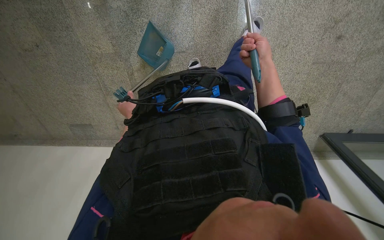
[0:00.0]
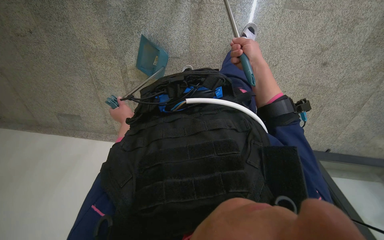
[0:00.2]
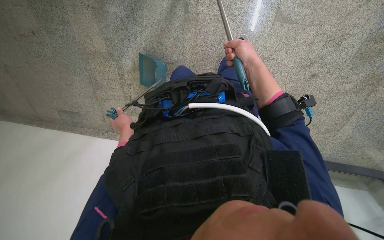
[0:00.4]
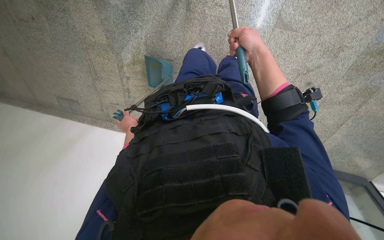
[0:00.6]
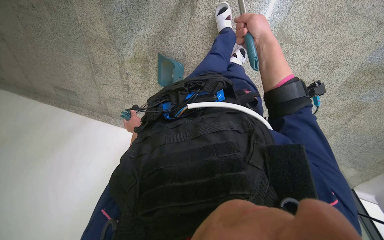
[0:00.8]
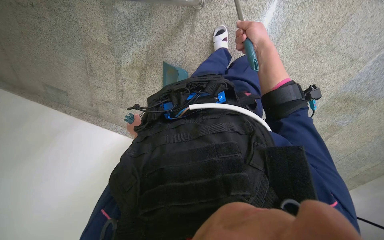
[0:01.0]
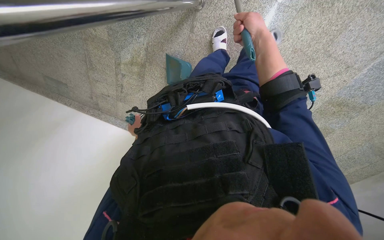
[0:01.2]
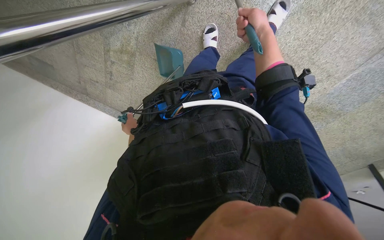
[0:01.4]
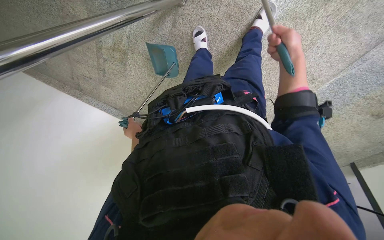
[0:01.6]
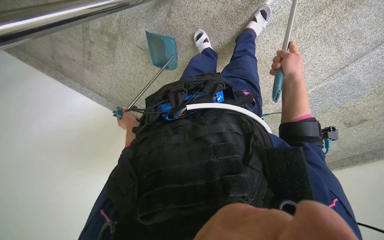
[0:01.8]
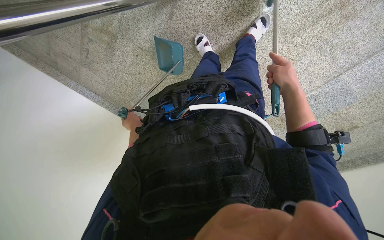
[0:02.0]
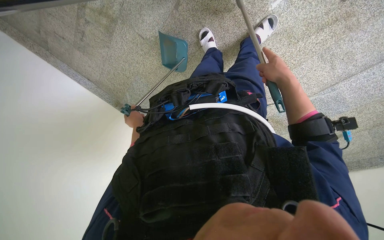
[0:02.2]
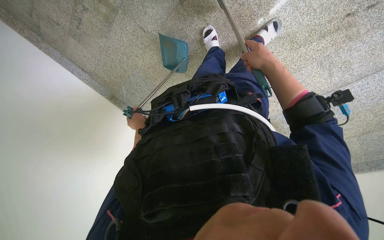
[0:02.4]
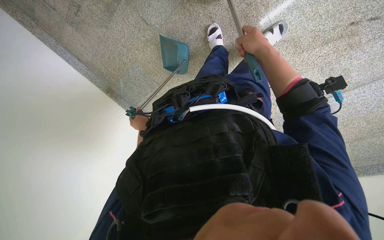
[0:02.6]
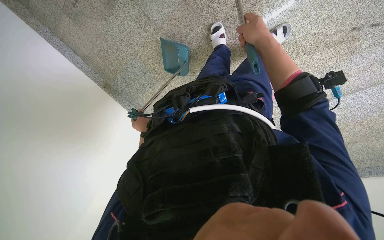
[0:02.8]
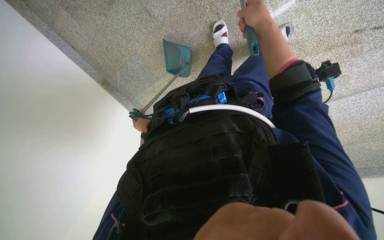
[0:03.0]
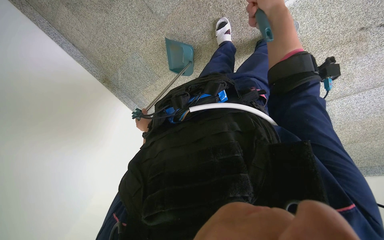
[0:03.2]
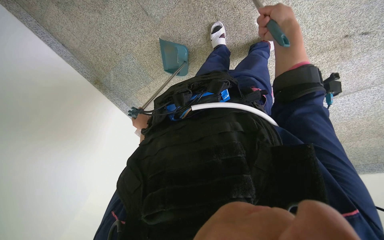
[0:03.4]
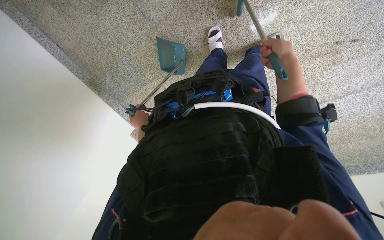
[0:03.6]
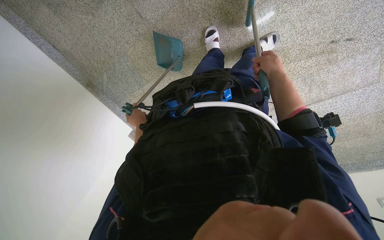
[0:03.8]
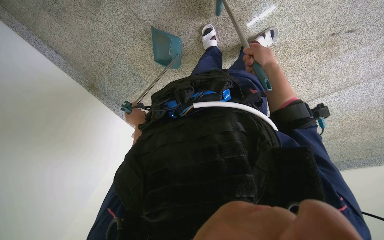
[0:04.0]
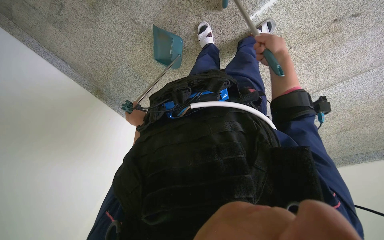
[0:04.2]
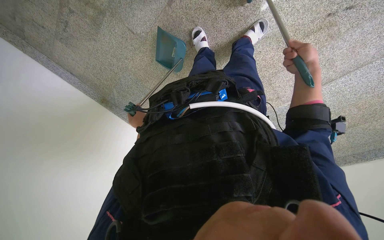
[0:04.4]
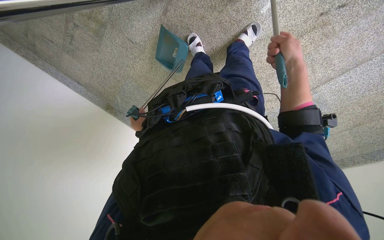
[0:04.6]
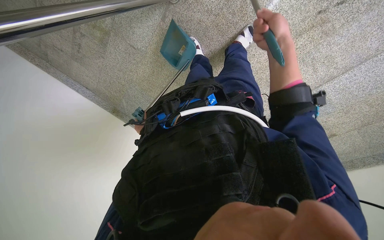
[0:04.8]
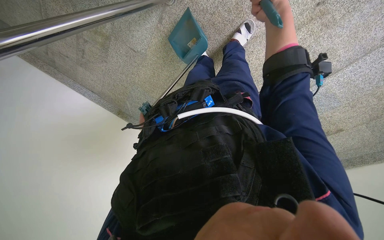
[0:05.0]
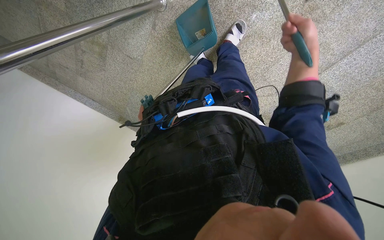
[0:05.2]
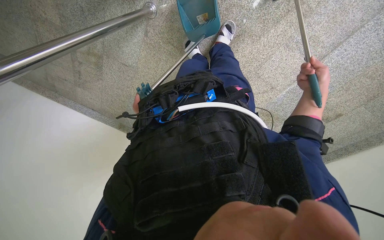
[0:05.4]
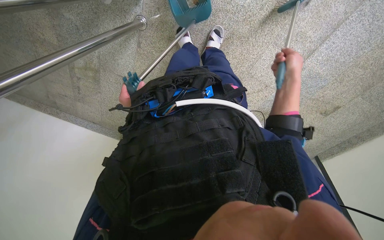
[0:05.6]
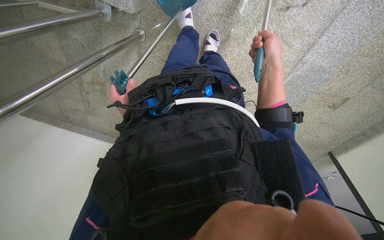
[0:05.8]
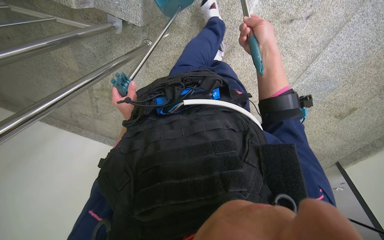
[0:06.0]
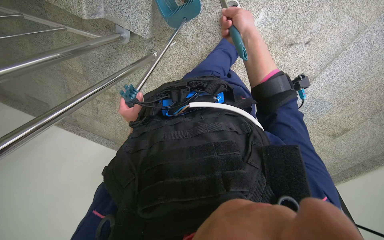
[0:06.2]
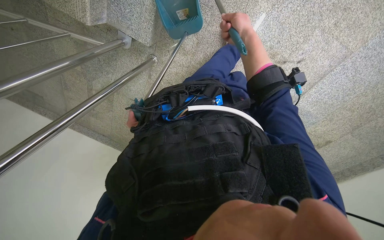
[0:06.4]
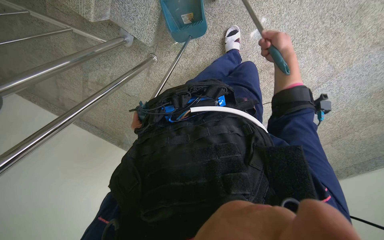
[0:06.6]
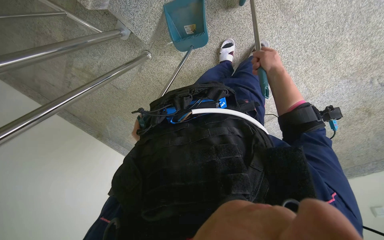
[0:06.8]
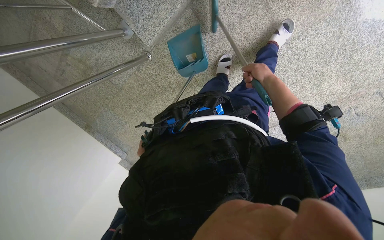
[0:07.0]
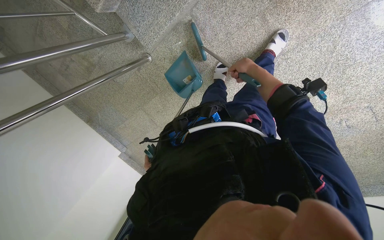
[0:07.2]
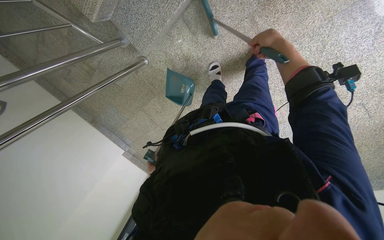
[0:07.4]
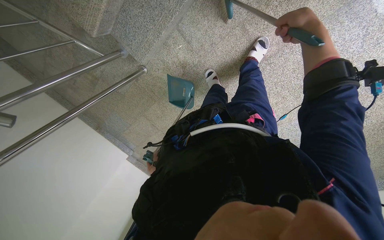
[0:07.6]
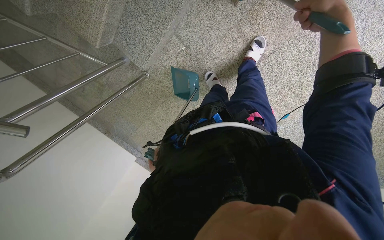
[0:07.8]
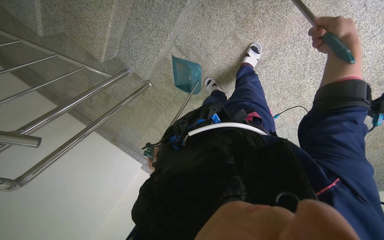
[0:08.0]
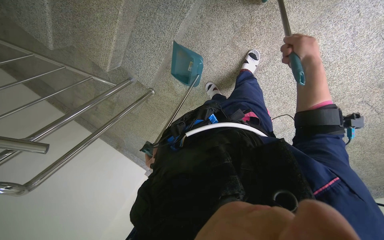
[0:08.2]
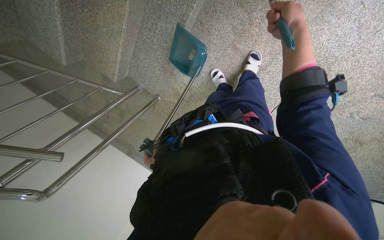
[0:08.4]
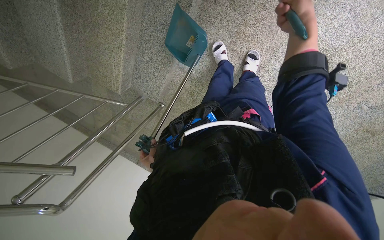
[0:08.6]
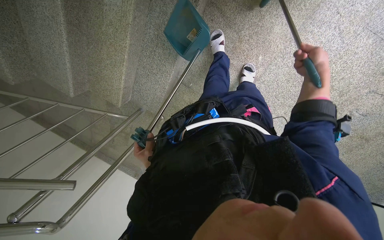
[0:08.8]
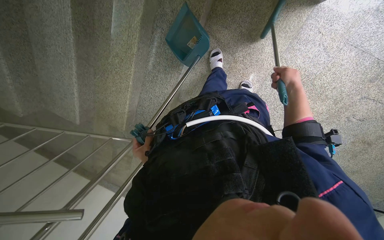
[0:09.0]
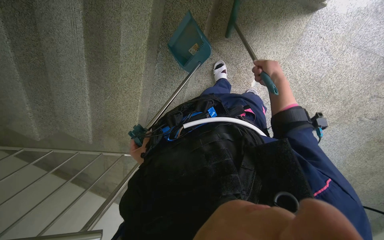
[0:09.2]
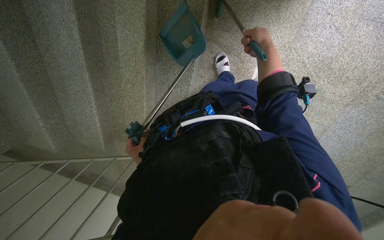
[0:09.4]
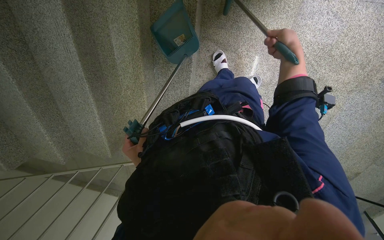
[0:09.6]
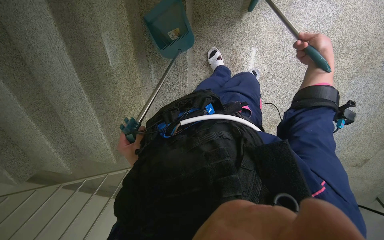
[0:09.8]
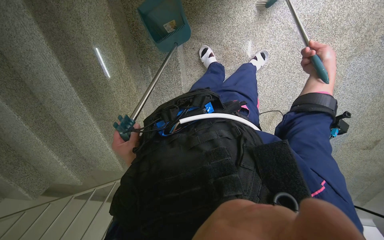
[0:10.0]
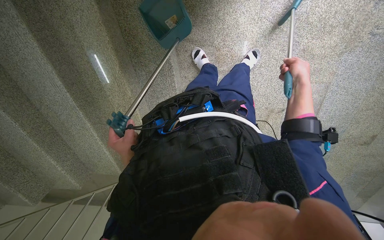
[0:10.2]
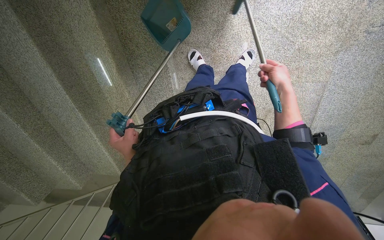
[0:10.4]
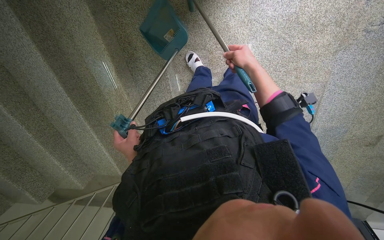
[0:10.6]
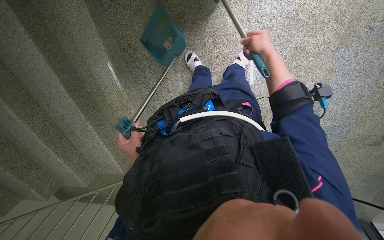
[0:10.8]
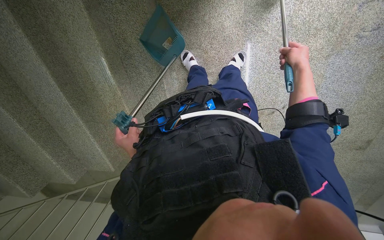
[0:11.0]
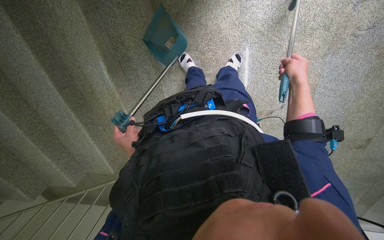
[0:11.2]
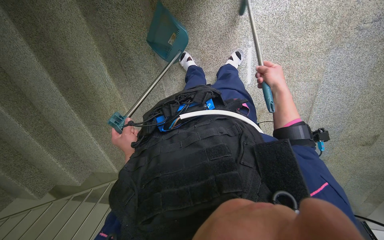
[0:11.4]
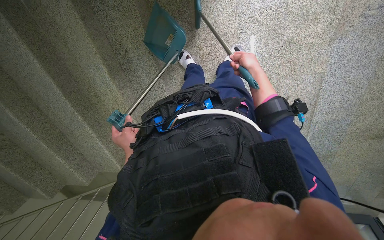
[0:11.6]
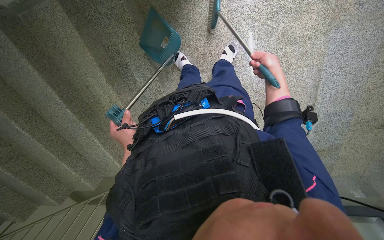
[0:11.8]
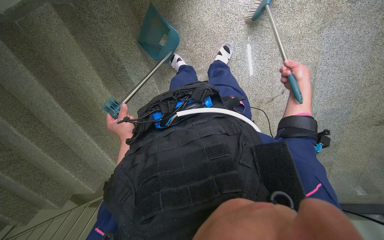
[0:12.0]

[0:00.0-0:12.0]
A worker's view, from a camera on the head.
Job: sweeping floor.
The whole recording: Sweeping floor with dustpan and brush. The worker sweeps the floor using a dustpan and brush.
0:00.0 to 0:01.6: The wearer moves roughly 60 cm. The camera pitches downward, by roughly 15 degrees. Everything in view rotates some 30 degrees clockwise.
0:01.6 to 0:03.0: The camera is aimed some 15 degrees further to the right. The right hand is displaced to the left and nearer to the camera by approximately 30 cm. The left hand travels farther from the camera by approximately 15 cm.
0:03.0 to 0:04.4: The right hand is displaced to the right, farther from the camera and down the picture by about 35 cm.
0:04.4 to 0:06.0: The view swings about 15 degrees to the left. The right hand goes approximately 15 cm nearer to the camera.
0:06.0 to 0:07.6: The camera travels some 60 cm. The scene turns roughly 25 degrees clockwise in the picture.
0:07.6 to 0:09.0: The wearer looks approximately 20 degrees further upward. The right hand heads to the right, covering about 15 cm.
0:09.0 to 0:10.4: The scene turns approximately 30 degrees counterclockwise in the picture. The right hand travels to the left and back again, roughly 15 cm each way.
0:10.4 to 0:12.0: The right hand moves left and right over roughly 20 cm, changing direction 2 times.

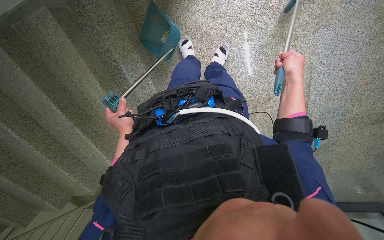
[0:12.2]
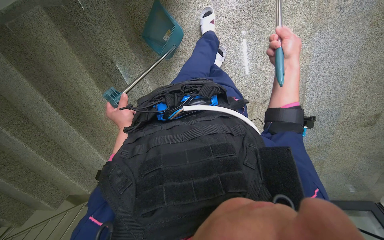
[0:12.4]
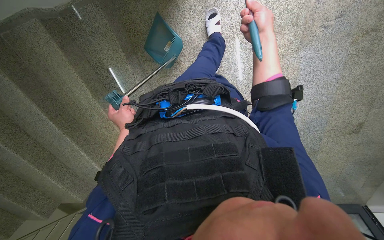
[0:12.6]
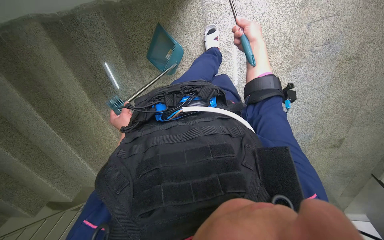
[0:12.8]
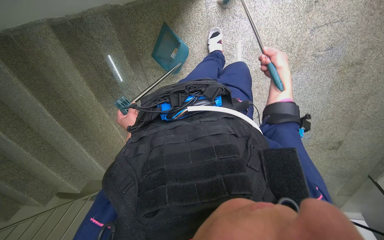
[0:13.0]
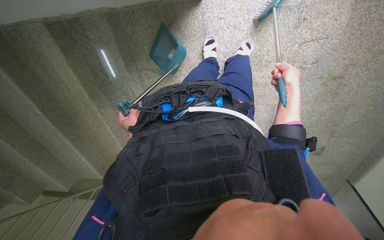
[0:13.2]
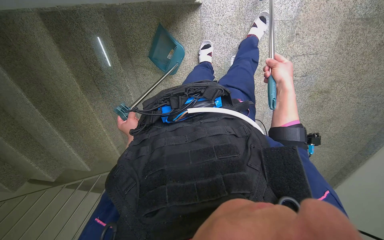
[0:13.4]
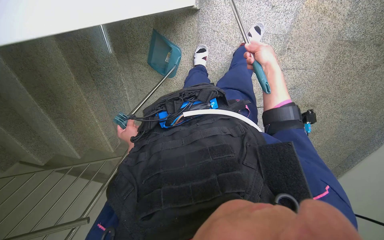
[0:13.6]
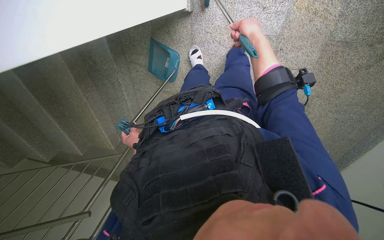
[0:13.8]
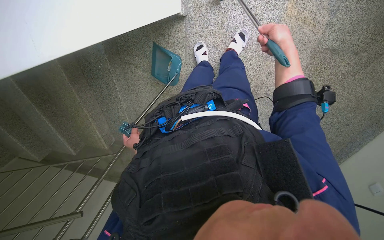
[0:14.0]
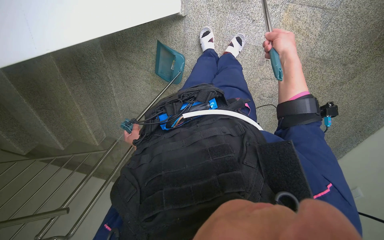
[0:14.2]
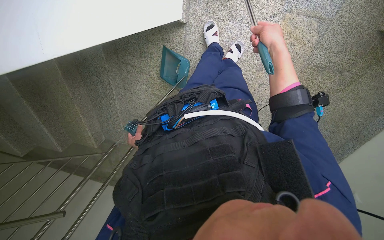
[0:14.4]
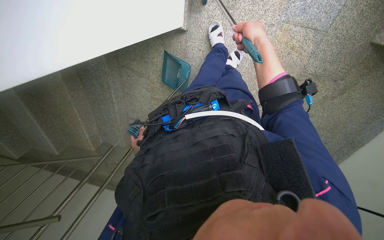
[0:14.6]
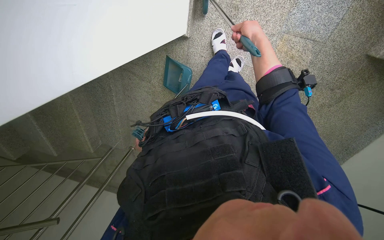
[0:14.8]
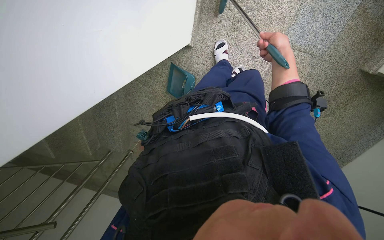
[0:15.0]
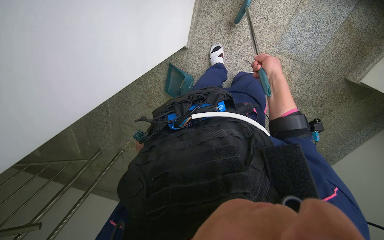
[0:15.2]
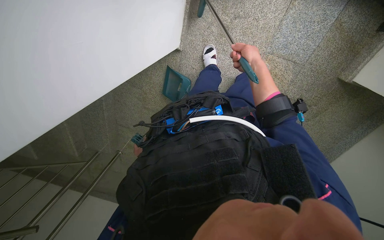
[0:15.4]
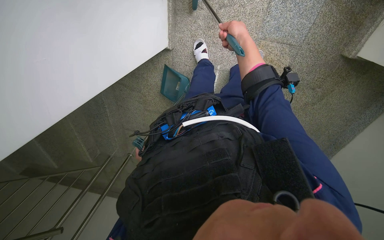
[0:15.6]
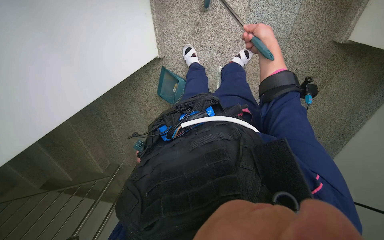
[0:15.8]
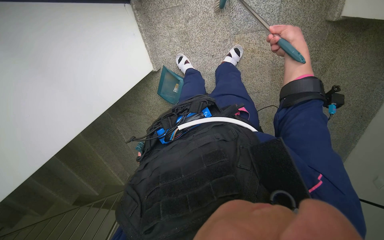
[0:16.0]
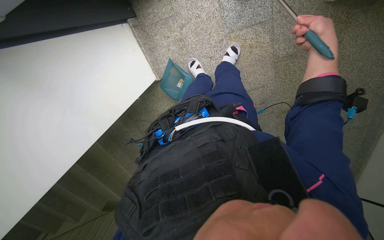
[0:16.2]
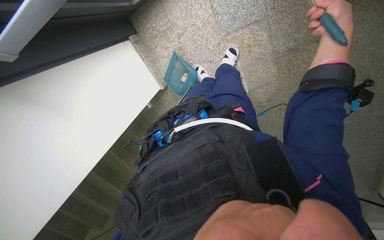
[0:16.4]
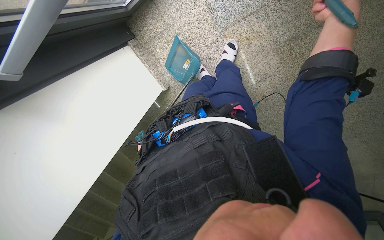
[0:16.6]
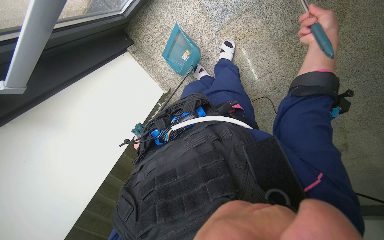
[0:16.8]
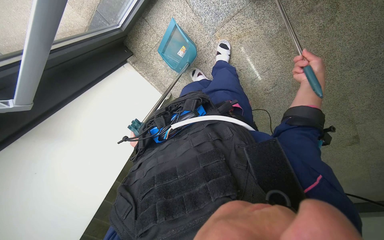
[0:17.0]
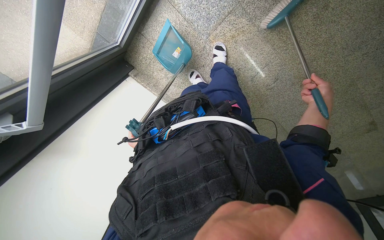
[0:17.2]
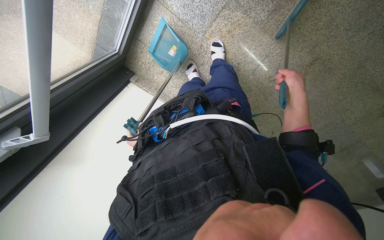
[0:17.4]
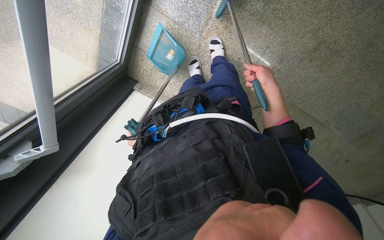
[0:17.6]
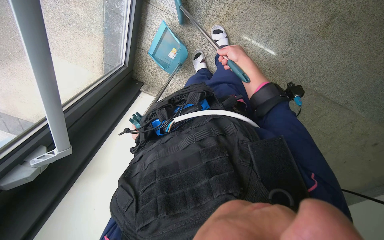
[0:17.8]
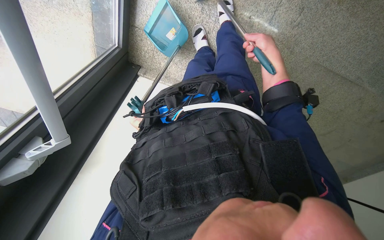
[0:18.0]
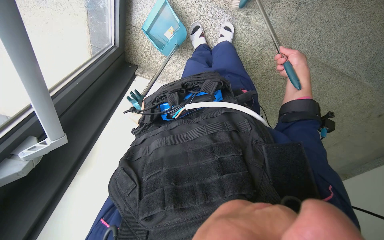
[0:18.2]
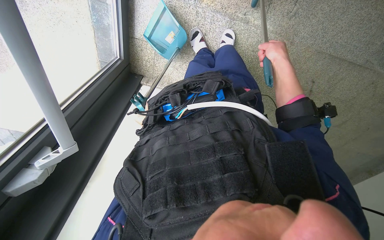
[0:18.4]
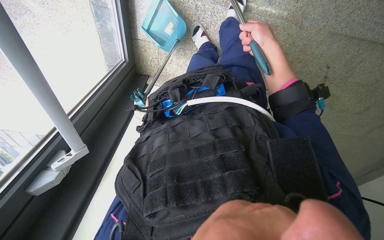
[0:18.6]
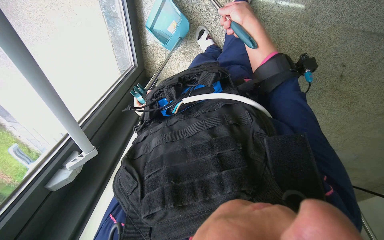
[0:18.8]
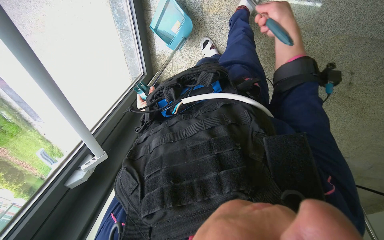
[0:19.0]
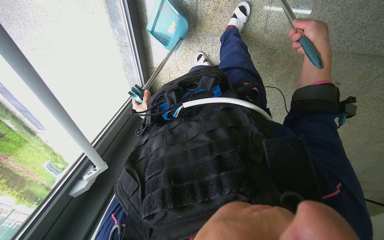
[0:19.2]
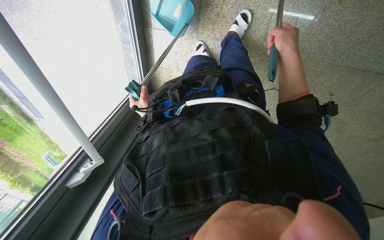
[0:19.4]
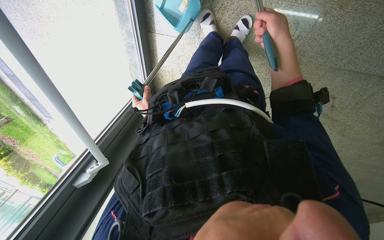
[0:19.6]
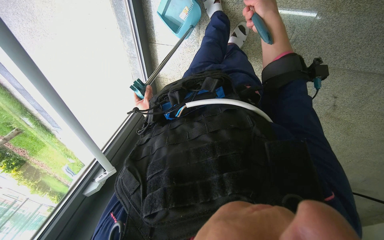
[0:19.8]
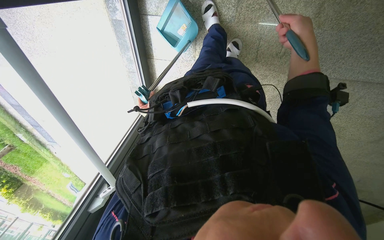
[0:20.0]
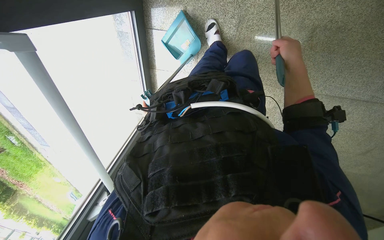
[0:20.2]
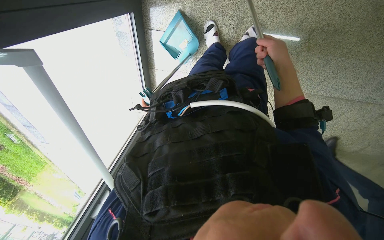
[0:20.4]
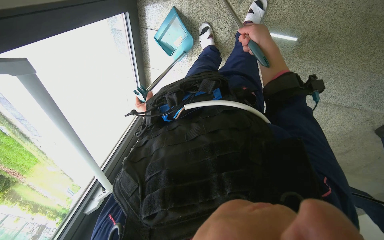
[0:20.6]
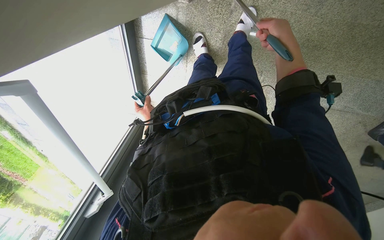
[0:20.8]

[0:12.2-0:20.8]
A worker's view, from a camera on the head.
Job: sweeping floor.
The whole recording: Sweeping floor with dustpan and brush. The worker sweeps the floor using a dustpan and brush.
0:12.2 to 0:13.6: The wearer moves roughly 40 cm.
0:15.0 to 0:16.6: The camera is carried about 80 cm. The camera sweeps to the left, by roughly 35 degrees. Everything in view rotates some 25 degrees counterclockwise.
0:16.6 to 0:18.0: The camera travels roughly 40 cm. The camera is aimed about 25 degrees further to the left. The scene rotates counterclockwise by roughly 25 degrees.
0:18.0 to 0:19.4: The right hand swings left and right, about 20 cm each way, with 3 reversals.
0:19.4 to 0:20.8: The right hand goes up and down the picture, about 10 cm each way, reversing 2 times.
